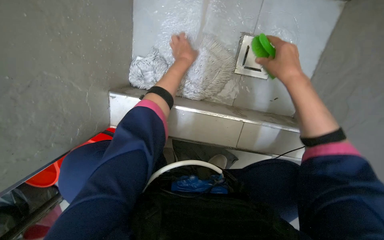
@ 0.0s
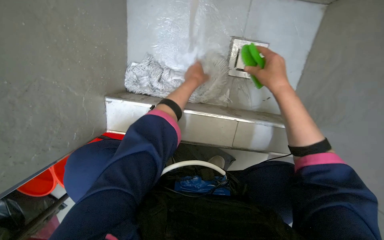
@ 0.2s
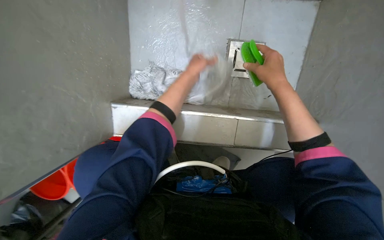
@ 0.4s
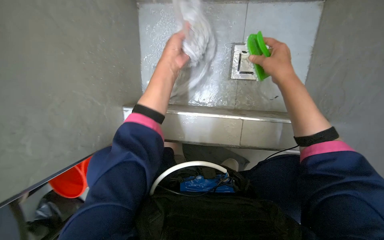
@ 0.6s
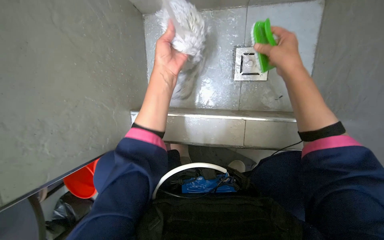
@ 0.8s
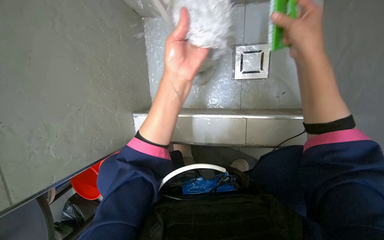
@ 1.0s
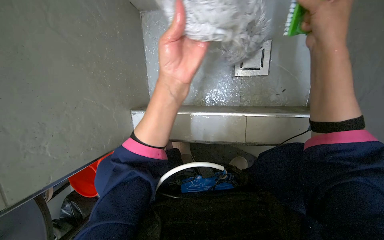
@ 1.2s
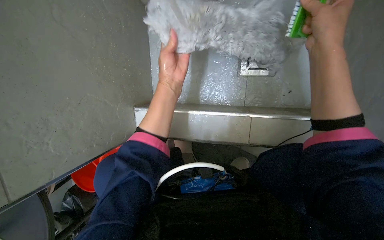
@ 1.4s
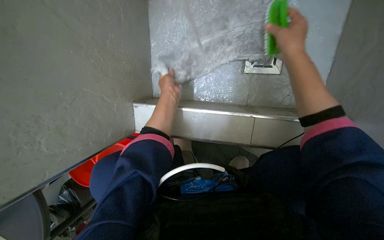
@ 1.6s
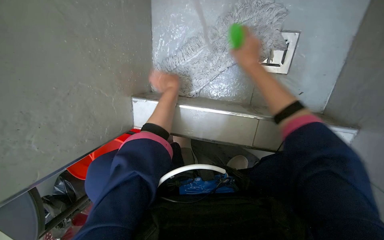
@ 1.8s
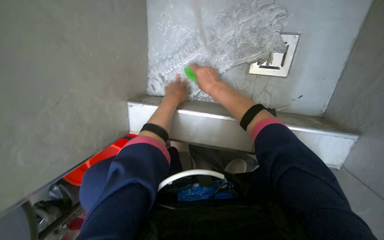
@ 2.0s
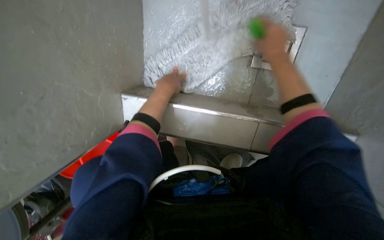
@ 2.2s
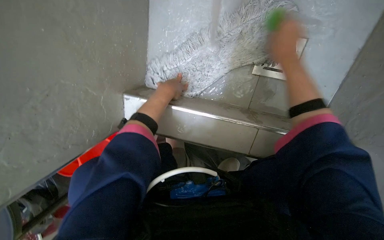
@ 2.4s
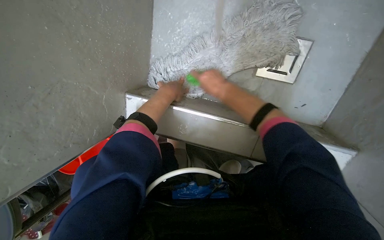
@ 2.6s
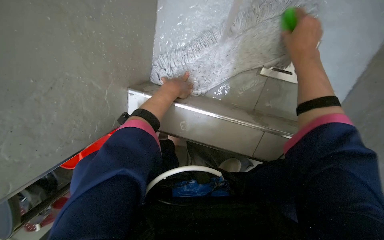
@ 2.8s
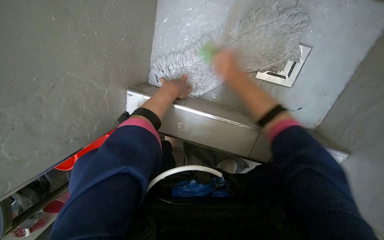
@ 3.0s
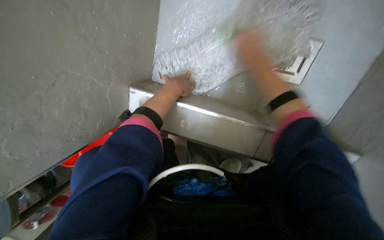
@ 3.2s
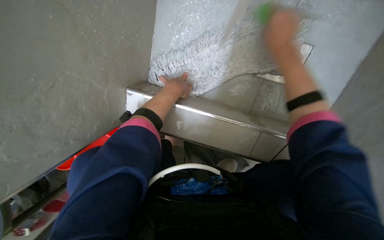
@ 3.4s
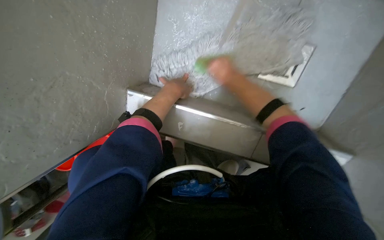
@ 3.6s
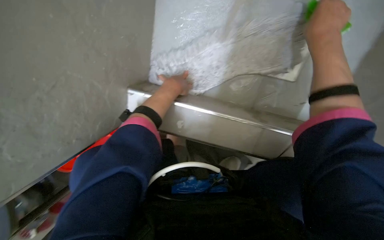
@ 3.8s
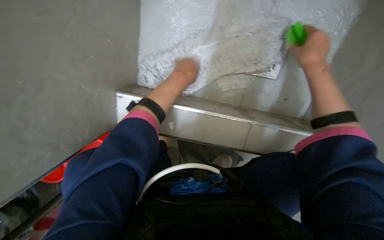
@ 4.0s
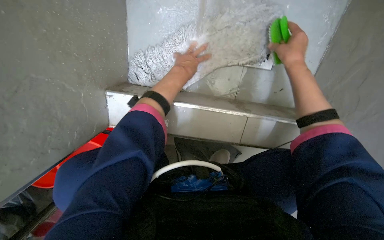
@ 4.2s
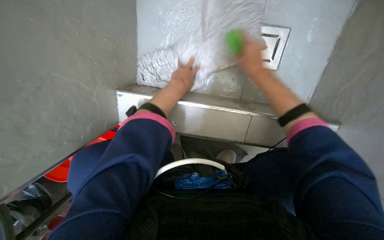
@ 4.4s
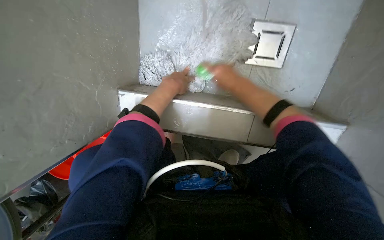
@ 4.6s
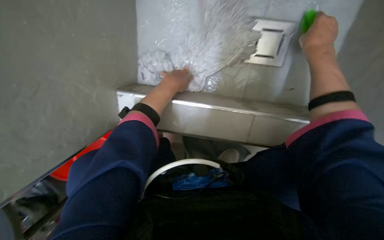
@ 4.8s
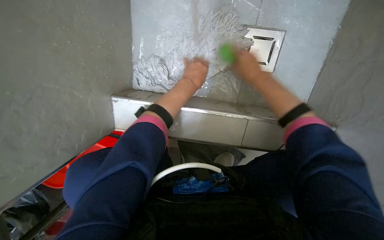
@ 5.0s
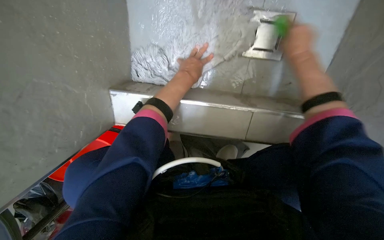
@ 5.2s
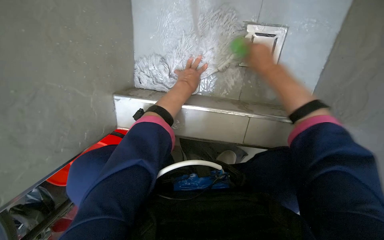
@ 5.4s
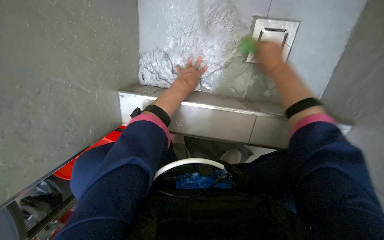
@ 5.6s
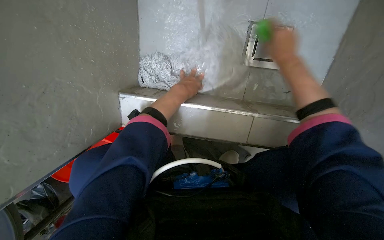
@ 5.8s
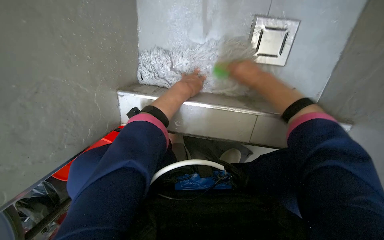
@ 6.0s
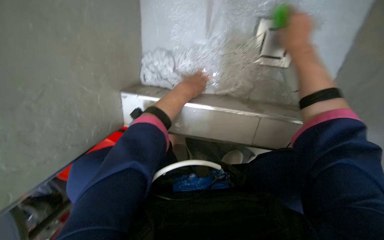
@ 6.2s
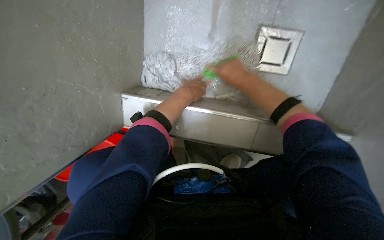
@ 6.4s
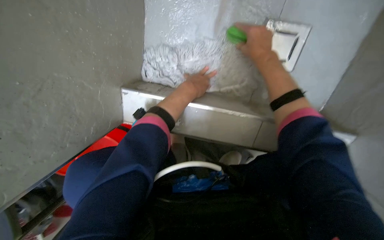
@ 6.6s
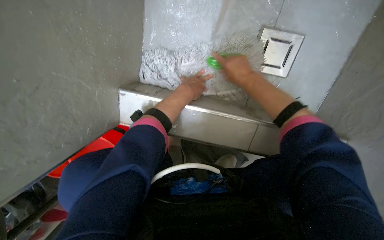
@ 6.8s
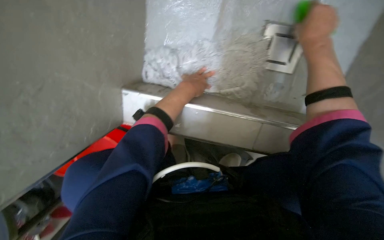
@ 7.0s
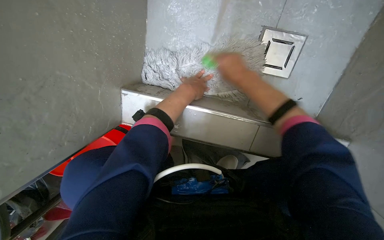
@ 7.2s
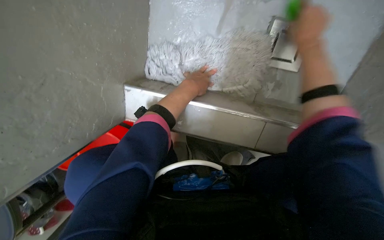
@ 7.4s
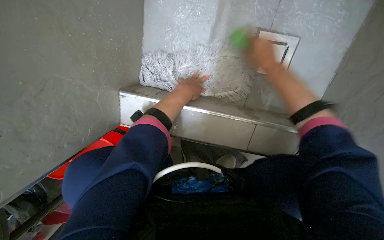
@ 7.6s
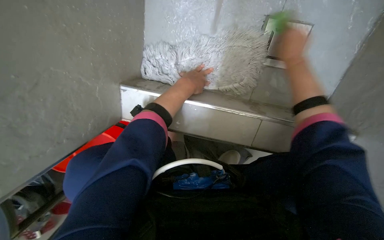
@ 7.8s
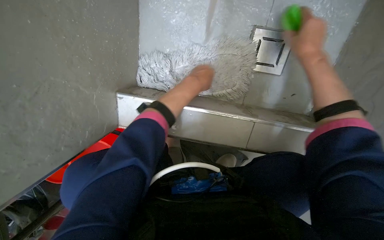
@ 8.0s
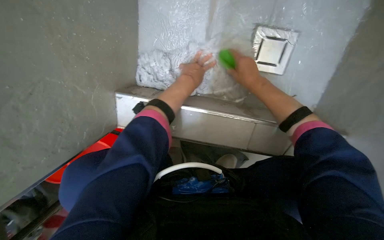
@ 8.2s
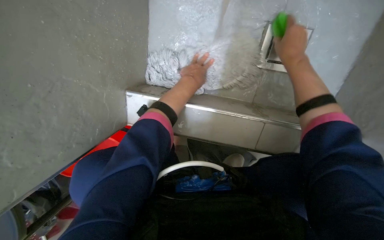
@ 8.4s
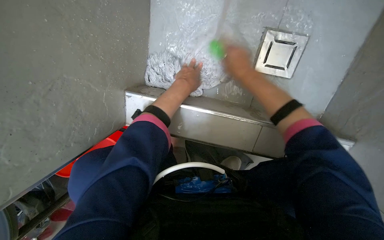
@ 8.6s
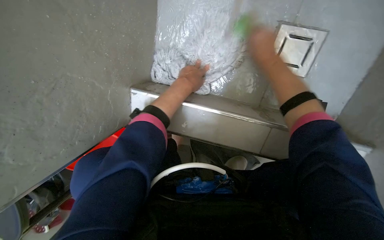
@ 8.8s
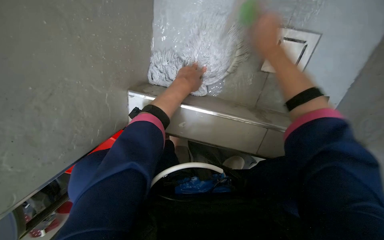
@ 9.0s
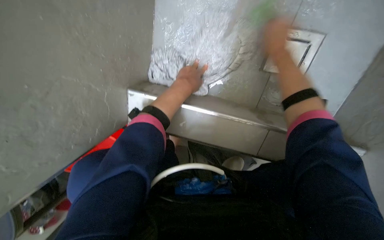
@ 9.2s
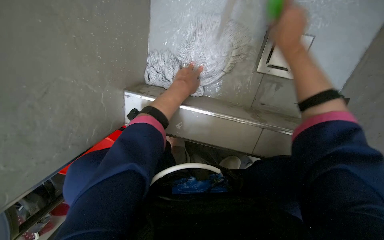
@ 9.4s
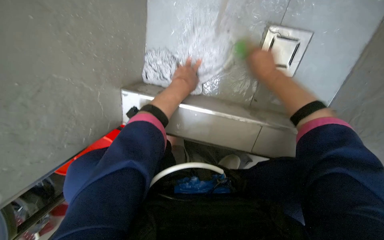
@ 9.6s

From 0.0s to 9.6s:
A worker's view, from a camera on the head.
Job: preparing cleaning supplies.
The whole recording: Preparing mop for cleaning. The worker attaches and cleans the mop head.
From 0.0s to 1.6s: The left hand is displaced down the picture by about 10 cm, and reaches some 35 cm nearer to the camera, then returns.
From 1.6s to 3.2s: The right hand moves left and right over approximately 25 cm, changing direction 2 times.
From 3.2s to 4.8s: The right hand moves nearer and farther over approximately 20 cm, changing direction 2 times.
From 8.0s to 9.6s: The right hand is displaced to the left by some 10 cm.

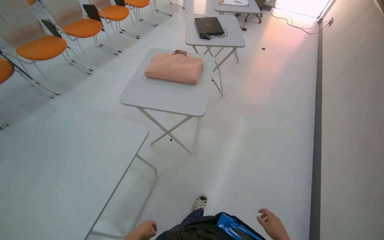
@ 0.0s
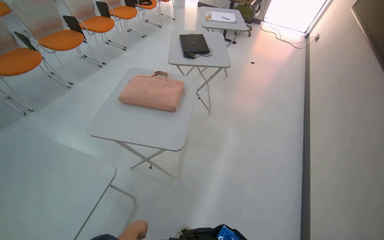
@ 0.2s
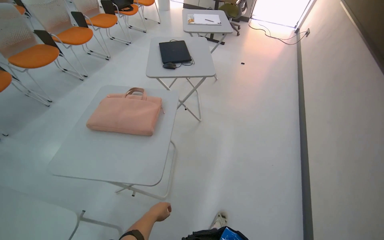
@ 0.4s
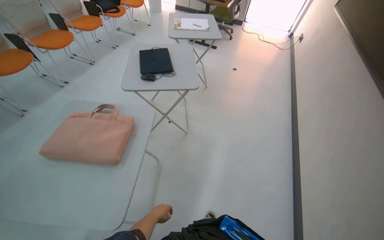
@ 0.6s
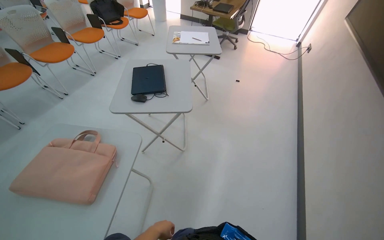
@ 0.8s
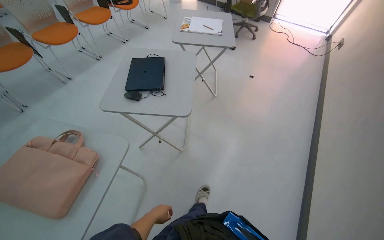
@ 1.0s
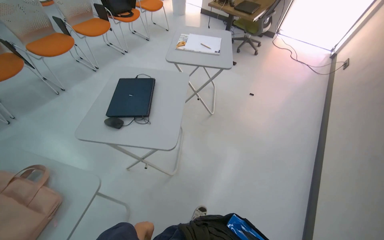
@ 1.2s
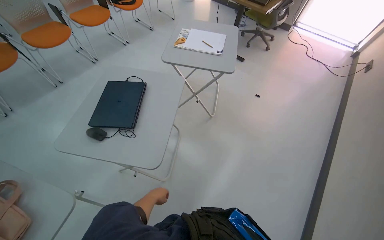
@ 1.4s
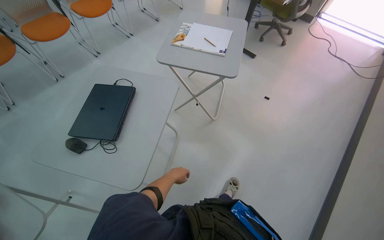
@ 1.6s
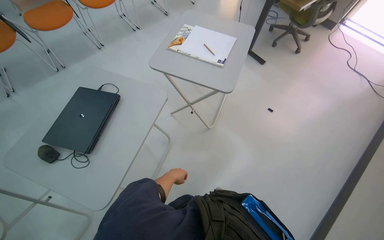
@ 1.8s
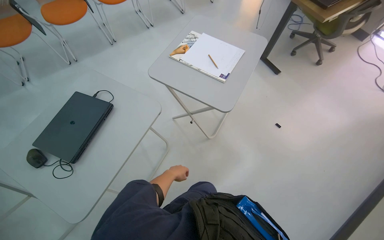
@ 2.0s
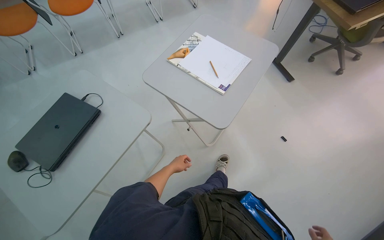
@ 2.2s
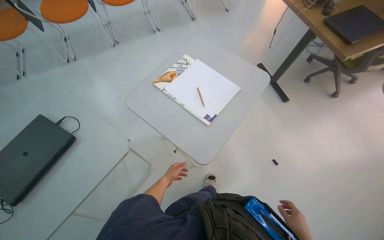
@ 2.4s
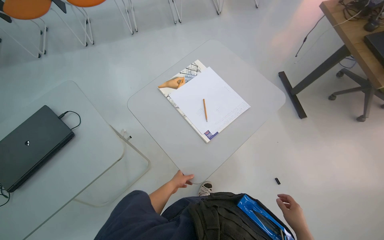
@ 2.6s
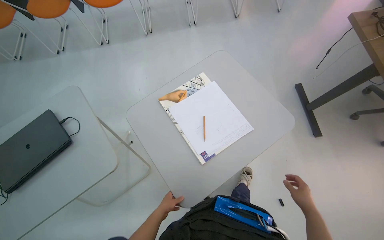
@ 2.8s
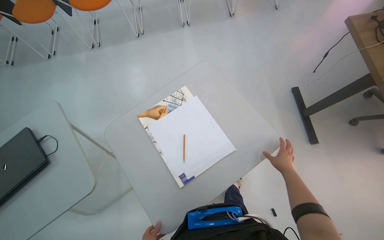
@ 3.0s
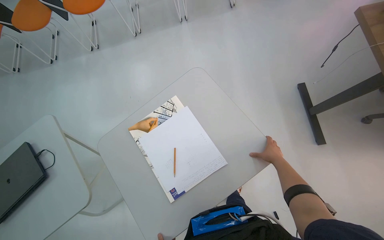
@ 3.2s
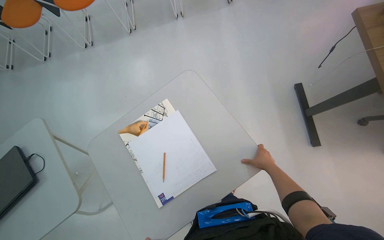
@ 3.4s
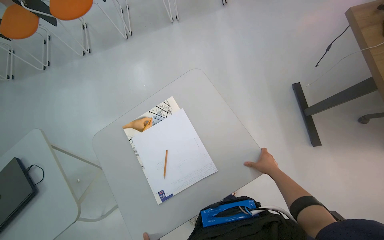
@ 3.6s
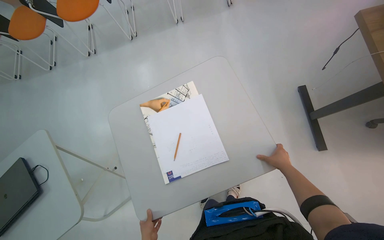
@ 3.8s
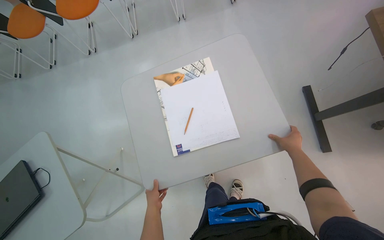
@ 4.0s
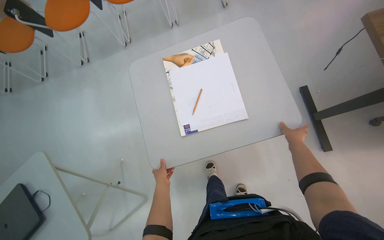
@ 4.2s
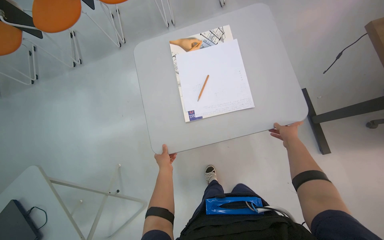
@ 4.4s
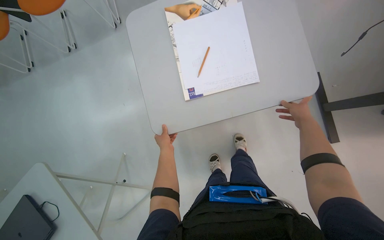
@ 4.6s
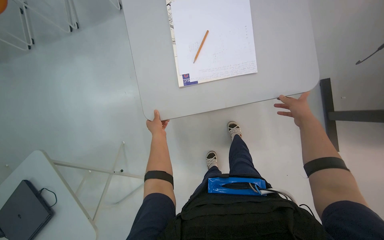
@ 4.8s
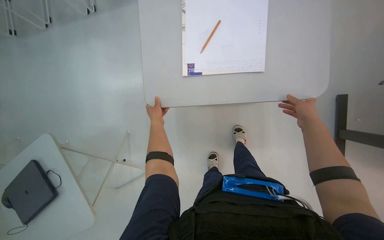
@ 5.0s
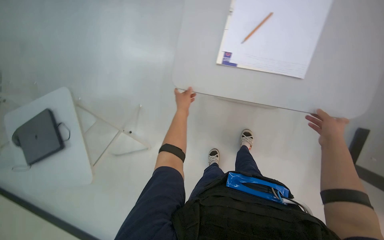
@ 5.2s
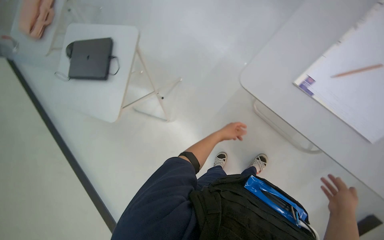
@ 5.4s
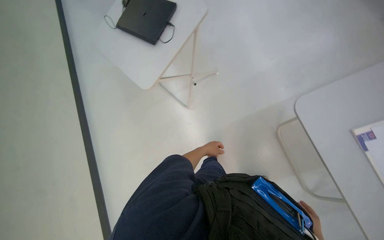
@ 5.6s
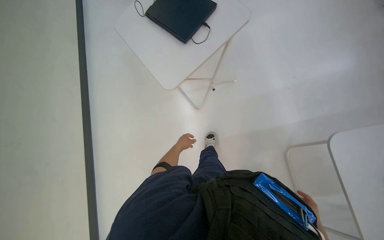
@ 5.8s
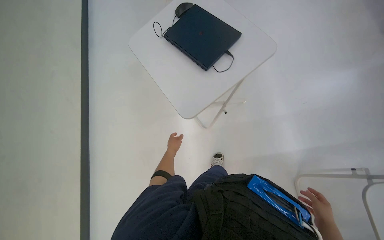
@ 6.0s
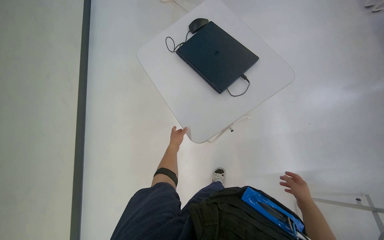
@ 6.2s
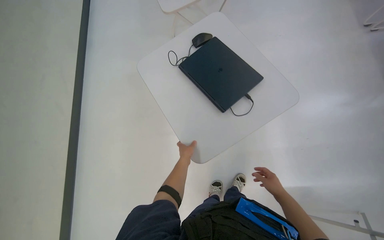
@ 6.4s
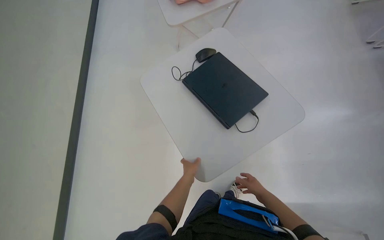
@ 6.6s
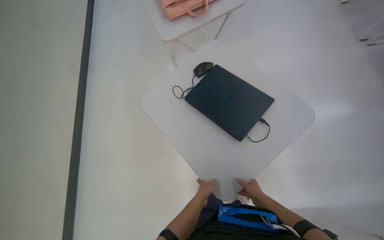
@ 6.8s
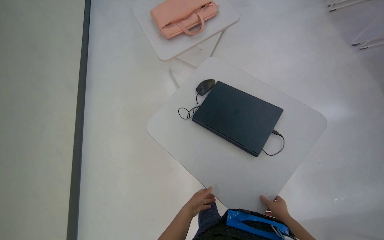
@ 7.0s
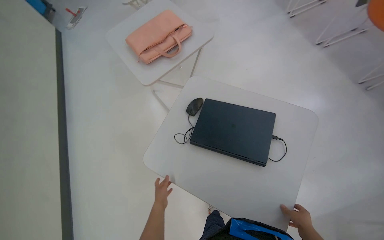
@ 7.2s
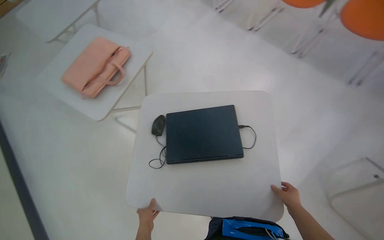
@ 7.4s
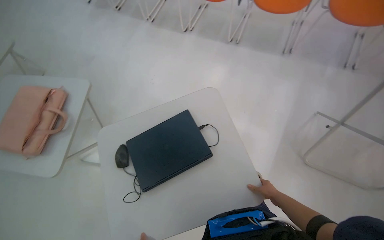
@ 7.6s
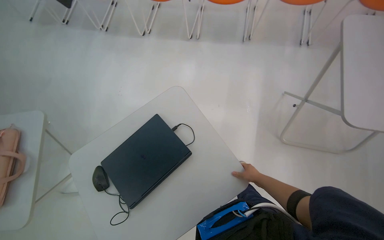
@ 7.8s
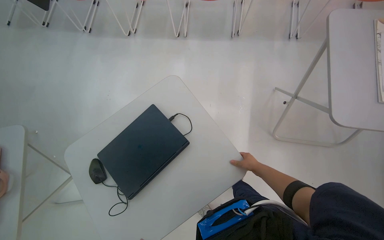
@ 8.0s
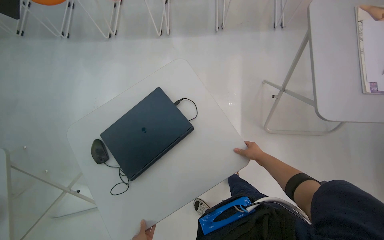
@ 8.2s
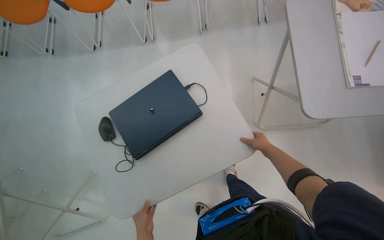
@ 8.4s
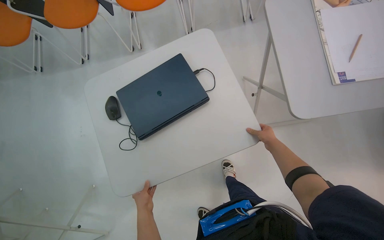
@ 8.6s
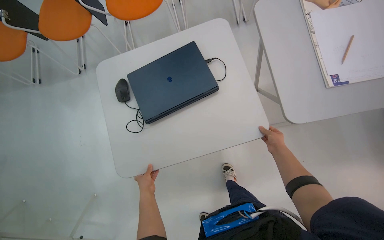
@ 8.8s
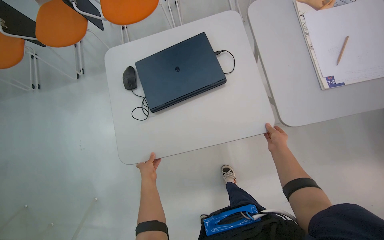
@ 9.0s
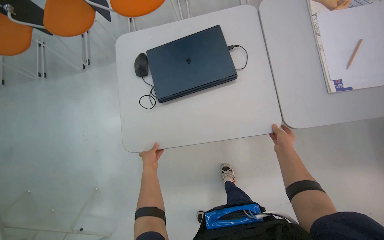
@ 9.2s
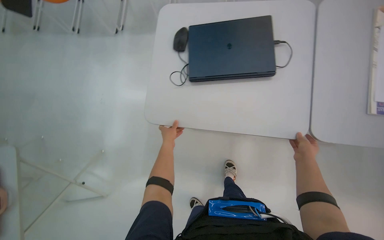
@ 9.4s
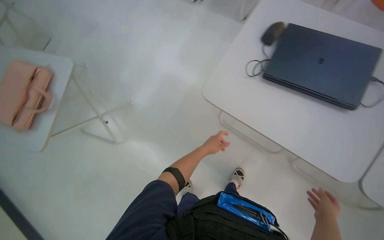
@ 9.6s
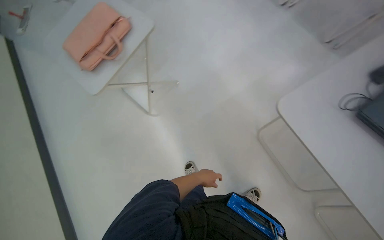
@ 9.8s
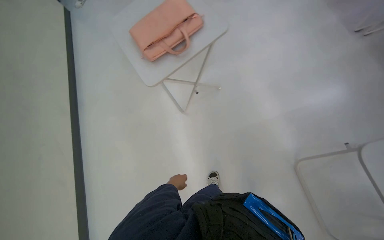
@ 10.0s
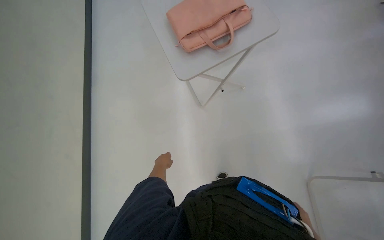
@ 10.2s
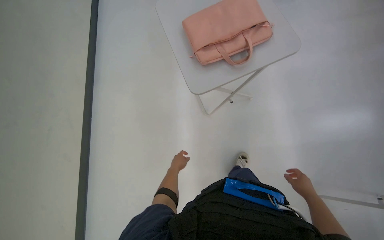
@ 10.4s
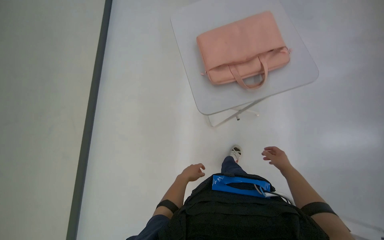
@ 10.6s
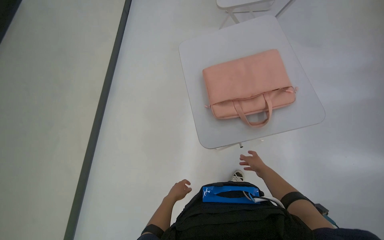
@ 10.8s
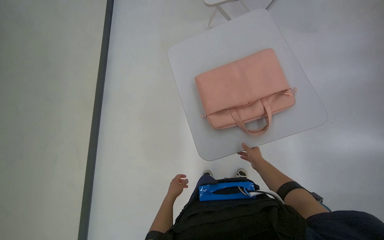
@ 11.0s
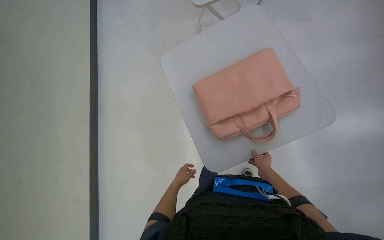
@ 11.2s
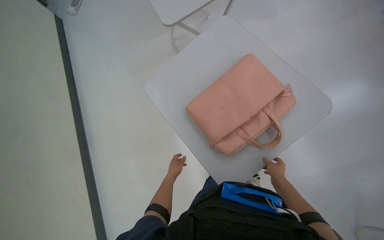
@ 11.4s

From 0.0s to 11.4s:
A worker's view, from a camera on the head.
Job: organizing items.
The whole recording: Rearranging tables. The worker rearranges several small tables in the room.
From 0.0s to 1.4s: The wearer moves roughly 1.5 m.
From 1.4s to 2.8s: The head travels approximately 1 m. The head turns to the left by roughly 45 degrees. The view tilts about 10 degrees downward.
From 2.8s to 4.2s: The camera is carried some 50 cm.
From 4.2s to 5.6s: The view tips downward by about 20 degrees. The scene rotates clockwise by about 50 degrees.
From 5.6s to 7.2s: The head travels about 50 cm. The camera pitches upward, by roughly 15 degrees.
From 7.2s to 8.6s: The head rotates roughly 75 degrees to the right.
From 8.6s to 10.0s: The camera travels roughly 50 cm. The head turns to the left by some 80 degrees.
From 10.0s to 11.4s: The camera is carried approximately 70 cm.
